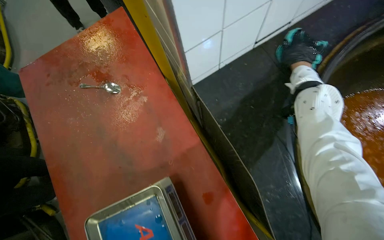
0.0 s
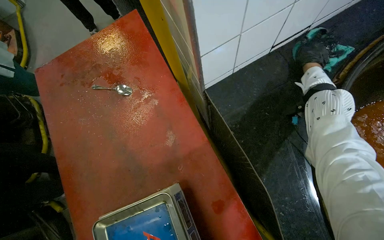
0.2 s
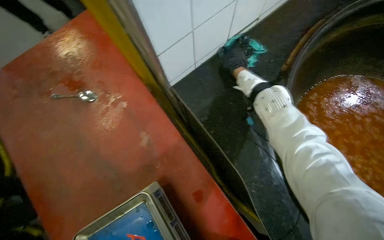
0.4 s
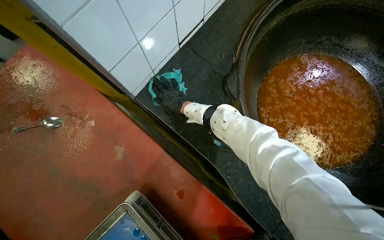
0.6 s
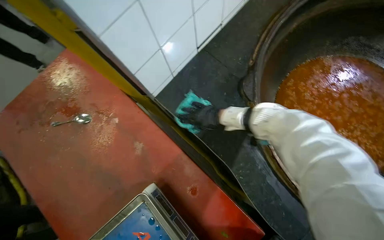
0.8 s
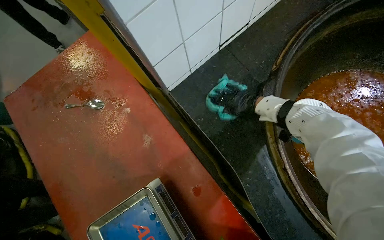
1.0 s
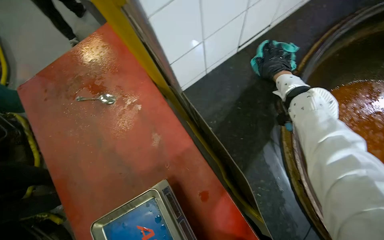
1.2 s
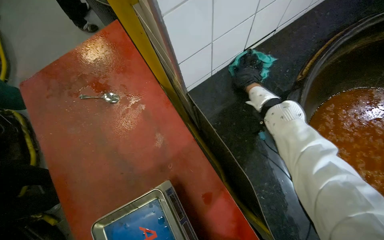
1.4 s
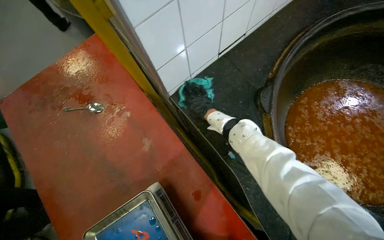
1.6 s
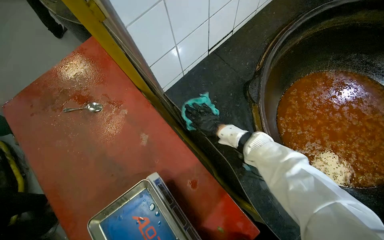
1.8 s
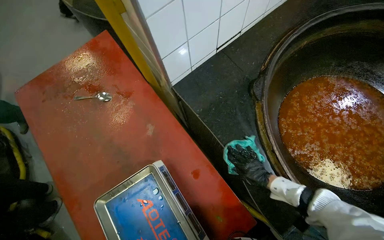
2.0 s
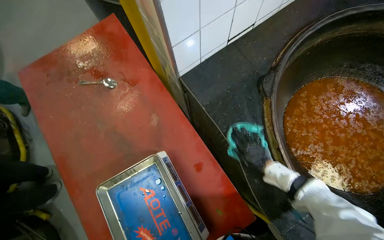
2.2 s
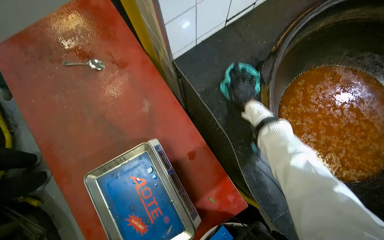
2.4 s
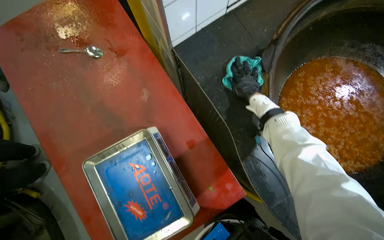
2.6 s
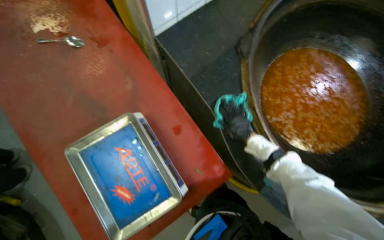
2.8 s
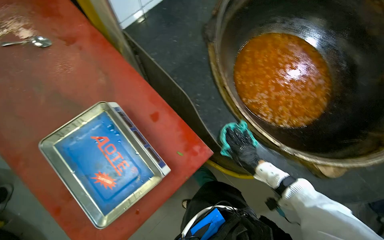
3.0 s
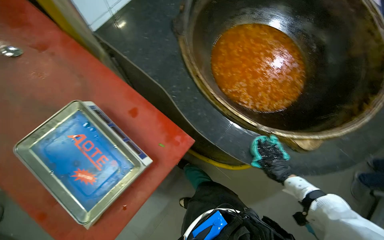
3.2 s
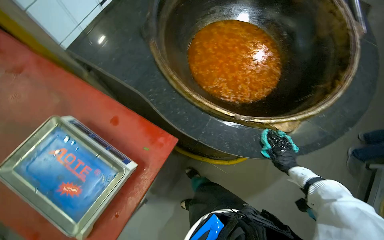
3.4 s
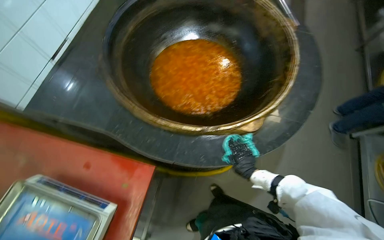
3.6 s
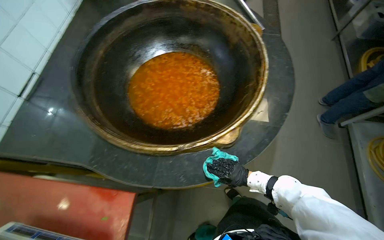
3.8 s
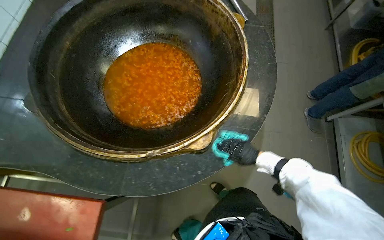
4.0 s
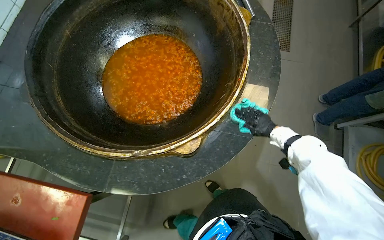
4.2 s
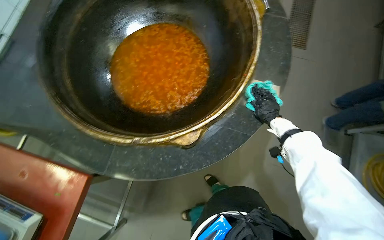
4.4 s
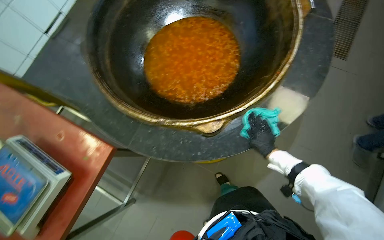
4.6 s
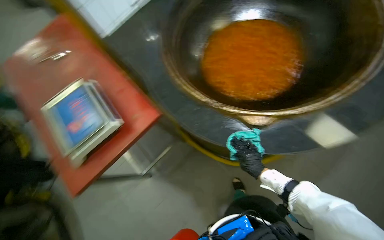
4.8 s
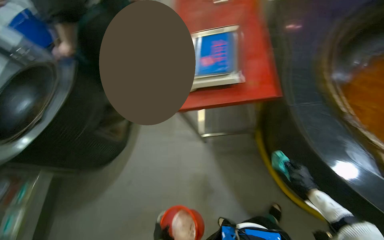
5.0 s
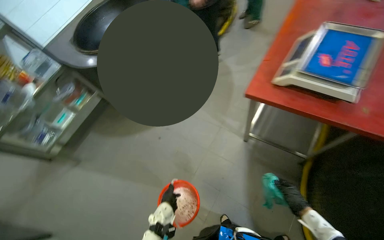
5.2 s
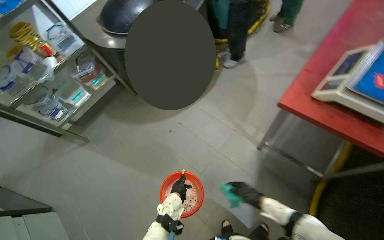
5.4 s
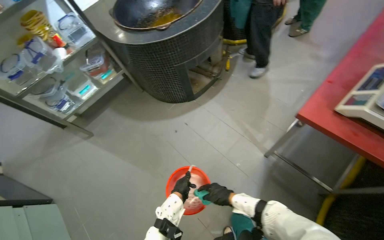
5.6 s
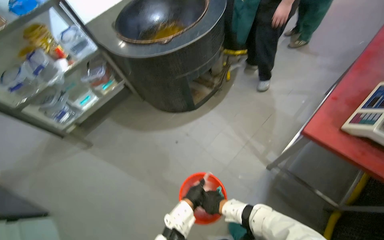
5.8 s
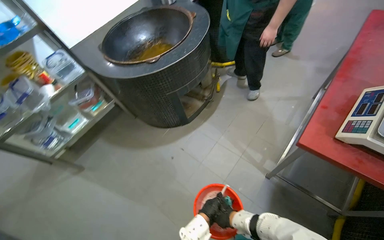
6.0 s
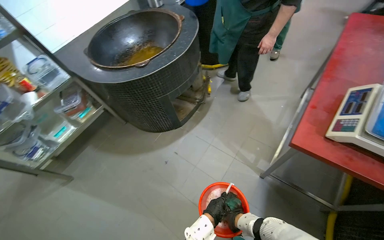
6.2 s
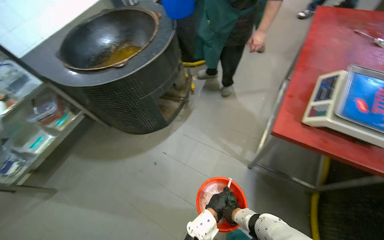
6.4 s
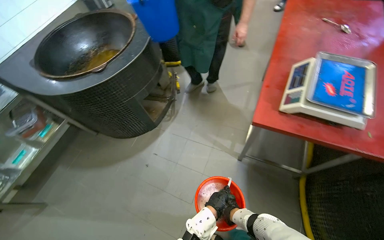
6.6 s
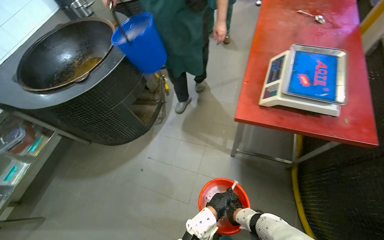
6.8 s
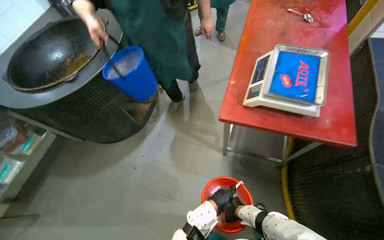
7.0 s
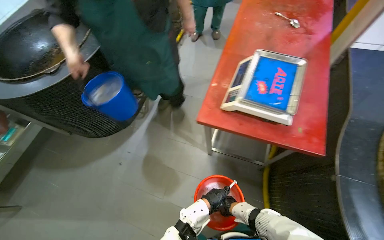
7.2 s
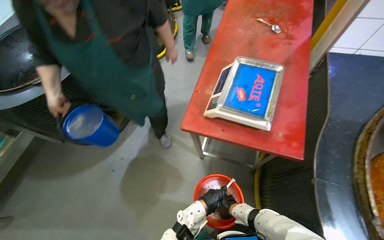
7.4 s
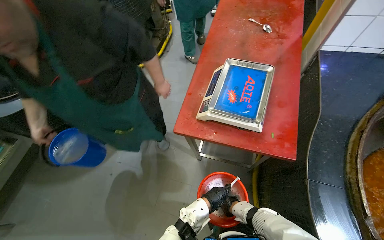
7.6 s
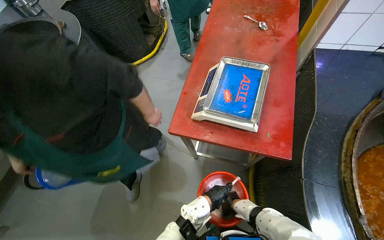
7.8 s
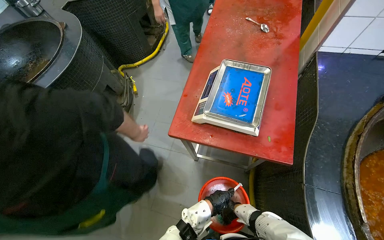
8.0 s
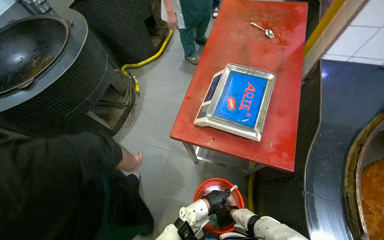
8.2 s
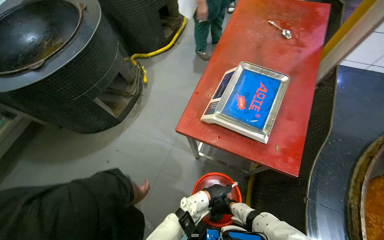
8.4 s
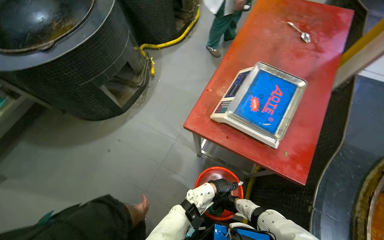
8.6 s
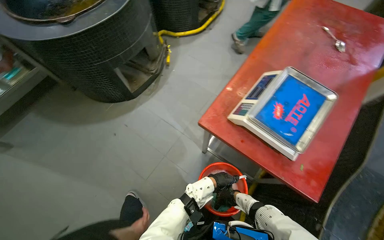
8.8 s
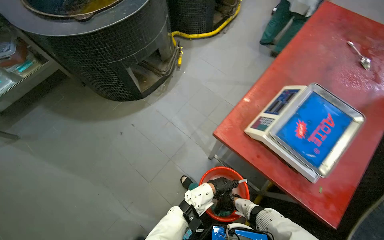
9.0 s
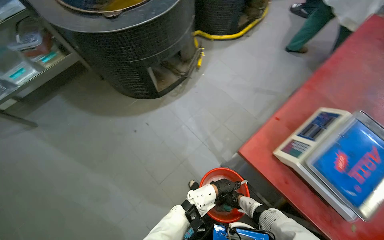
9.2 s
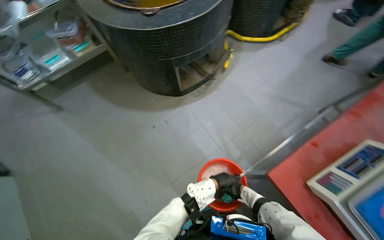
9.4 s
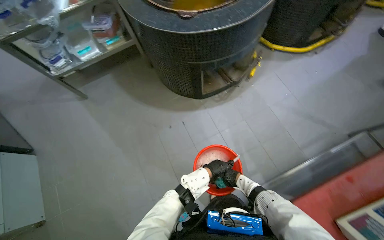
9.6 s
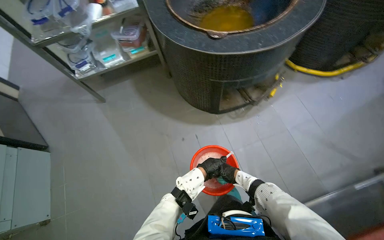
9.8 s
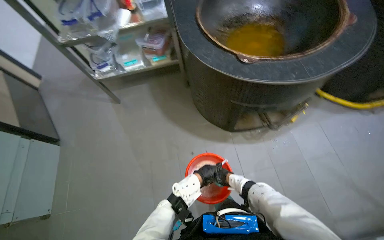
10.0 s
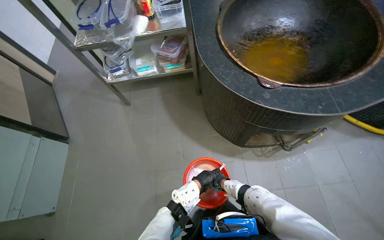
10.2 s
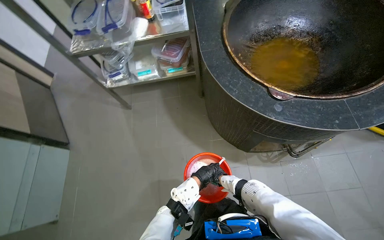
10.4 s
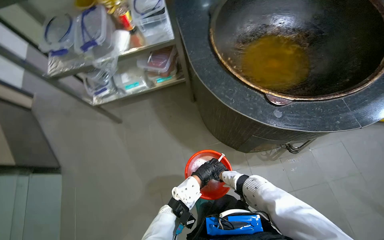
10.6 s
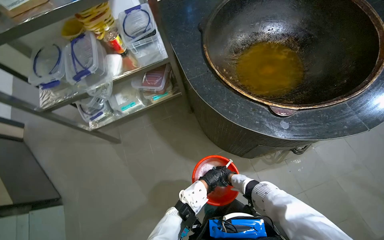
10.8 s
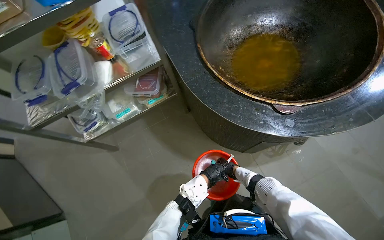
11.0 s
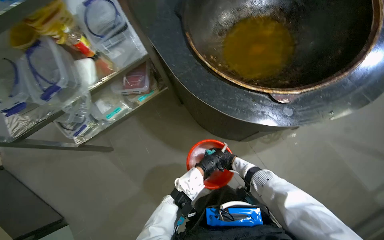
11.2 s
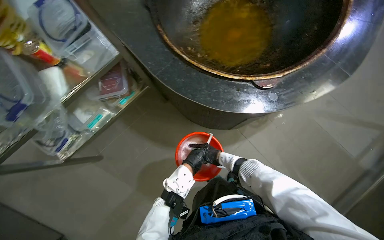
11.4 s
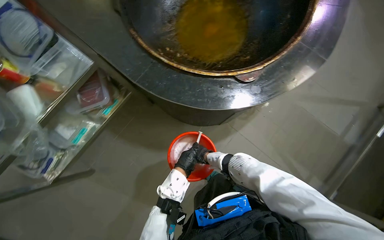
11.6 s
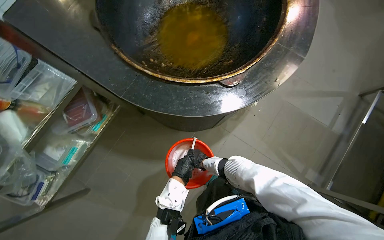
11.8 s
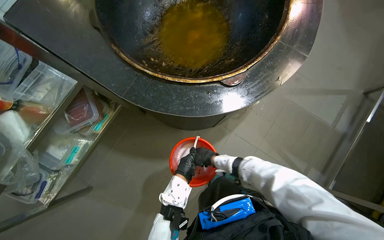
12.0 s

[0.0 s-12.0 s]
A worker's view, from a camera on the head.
Job: wiping surfaces.
The whole recording: Wiping cooking surface. The worker wipes the surface around large cooking pots with a cleaning cloth.
0.0 to 1.6 s: The right hand goes left and right, about 40 cm each way, reversing 2 times.
1.6 to 3.0 s: The right hand moves up and down the picture over approximately 30 cm, changing direction 2 times.
3.0 to 4.4 s: The wearer moves about 60 cm. The scene rotates counterclockwise by roughly 30 degrees.
4.4 to 6.0 s: The camera is carried about 70 cm. The head rotates some 80 degrees to the left.
6.0 to 7.6 s: The camera is carried to the right, about 50 cm. The wearer's head swings roughly 20 degrees to the right.
7.6 to 9.0 s: The left hand shifts approximately 15 cm farther from the camera.
9.0 to 10.4 s: The wearer moves roughly 90 cm. The head turns to the left by some 45 degrees.
10.4 to 12.0 s: The head rotates approximately 50 degrees to the right.

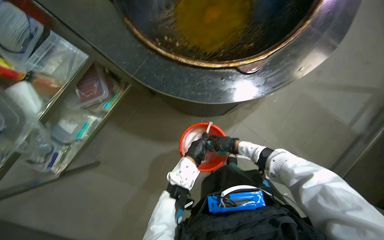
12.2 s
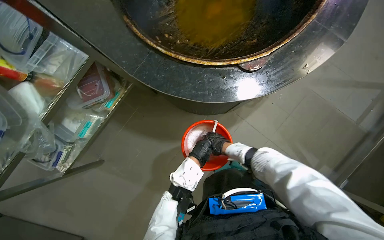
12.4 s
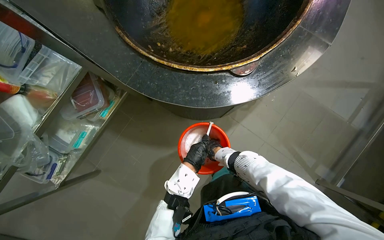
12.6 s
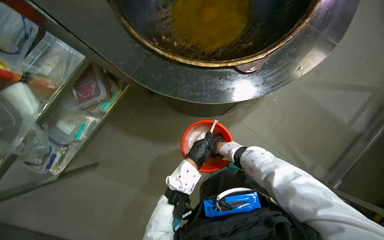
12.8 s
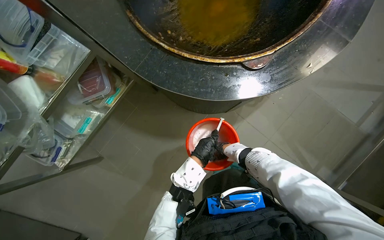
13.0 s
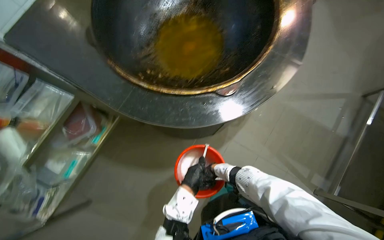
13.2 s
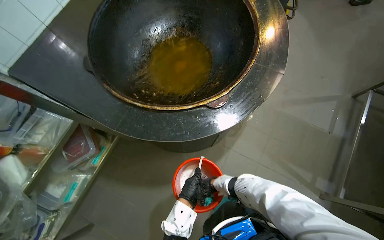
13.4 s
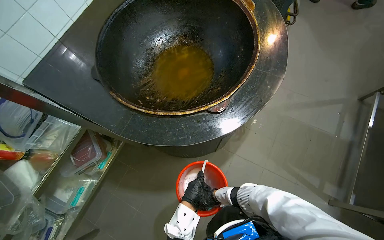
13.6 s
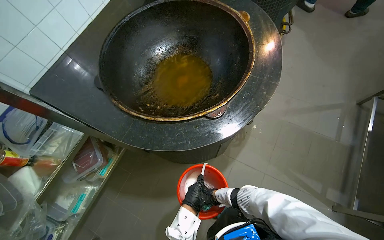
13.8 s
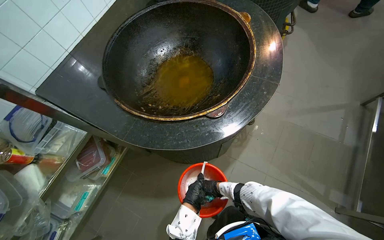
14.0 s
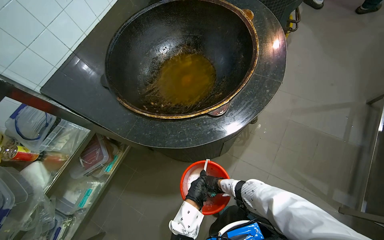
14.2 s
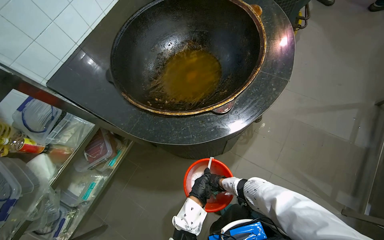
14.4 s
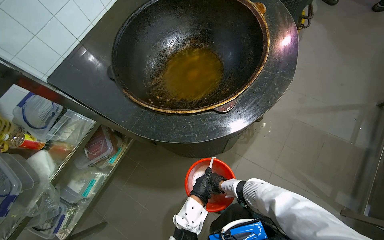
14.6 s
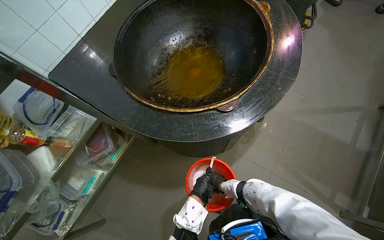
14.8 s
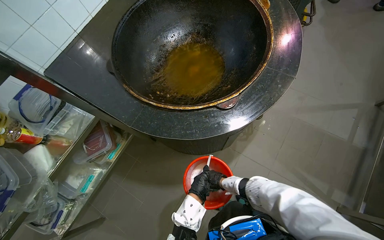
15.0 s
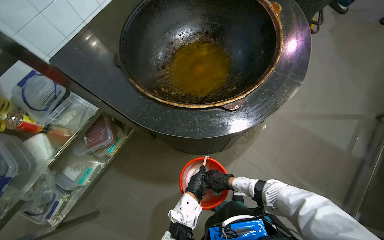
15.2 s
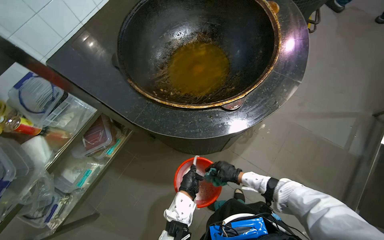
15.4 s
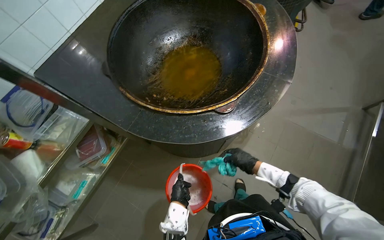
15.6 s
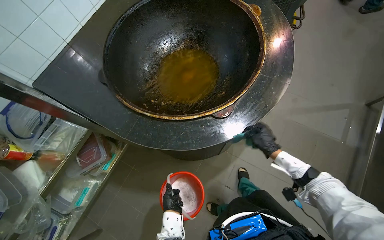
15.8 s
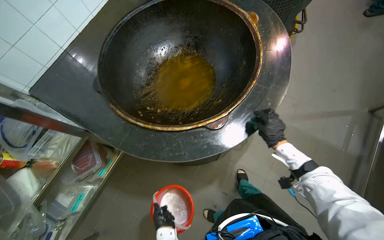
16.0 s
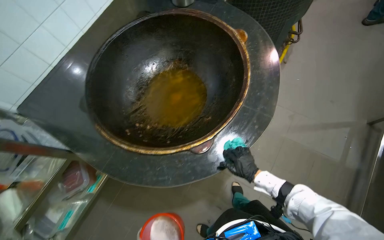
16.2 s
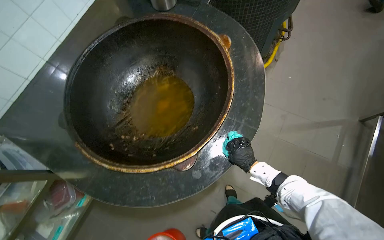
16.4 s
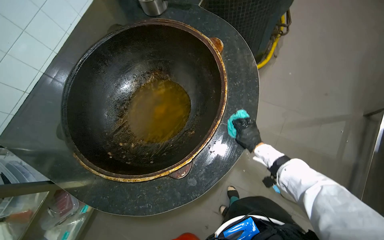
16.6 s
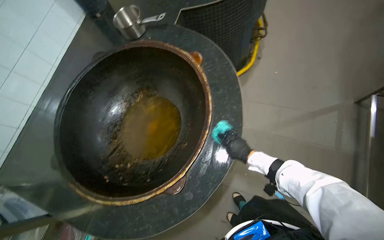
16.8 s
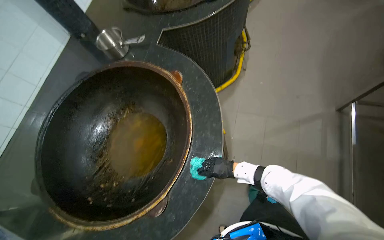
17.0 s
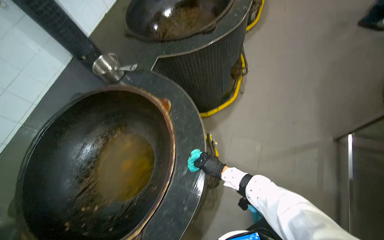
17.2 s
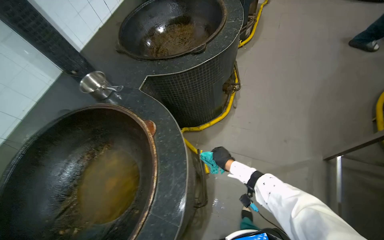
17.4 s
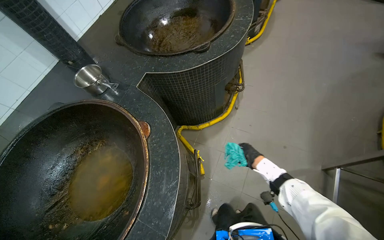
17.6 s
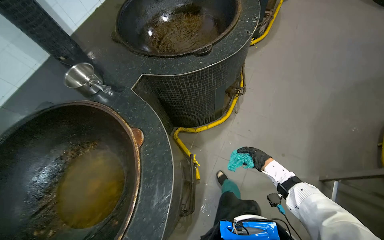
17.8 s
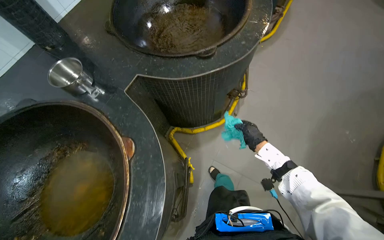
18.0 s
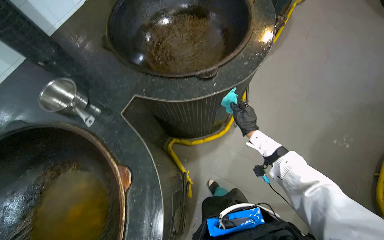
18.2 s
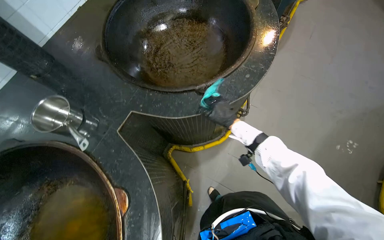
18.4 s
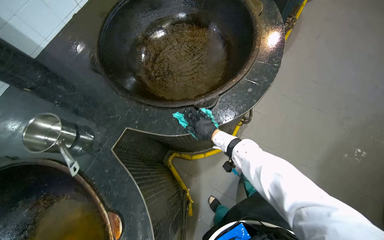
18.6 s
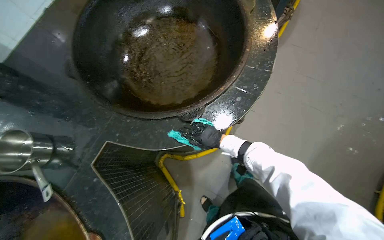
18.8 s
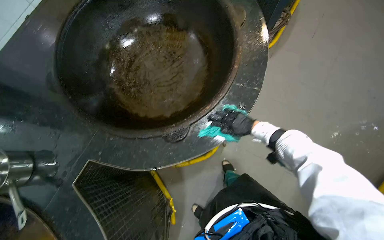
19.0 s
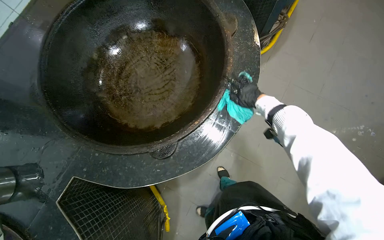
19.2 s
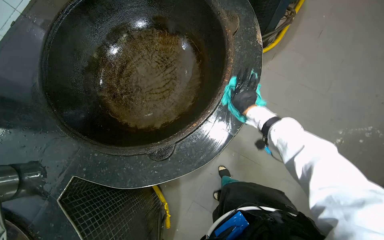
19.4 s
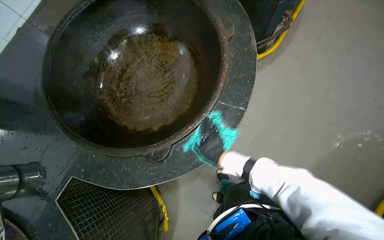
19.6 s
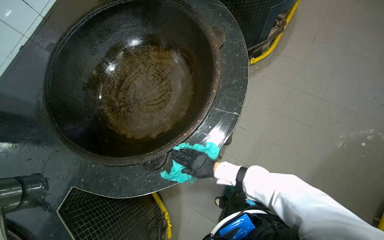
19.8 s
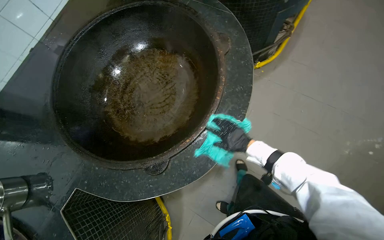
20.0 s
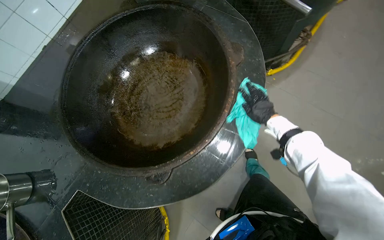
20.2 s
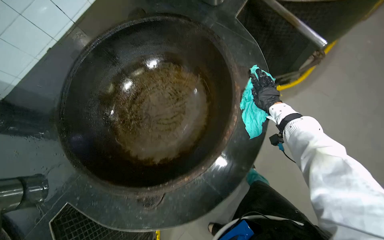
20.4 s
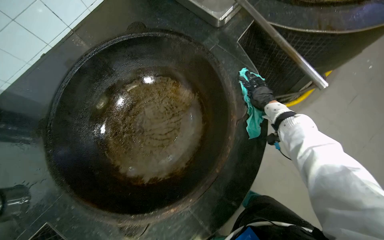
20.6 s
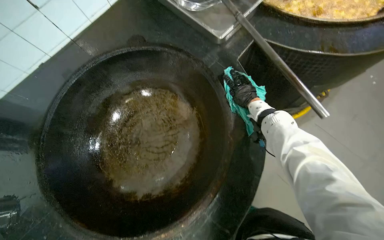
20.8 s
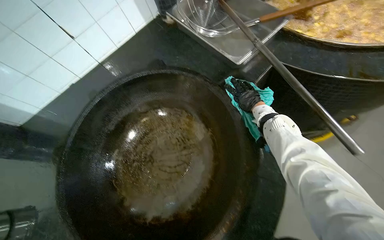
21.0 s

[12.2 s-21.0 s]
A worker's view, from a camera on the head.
Job: wiping surfaces.
The whole recording: Wiping cooking surface. The worker wipes the surface around large cooking pots with a cleaning cloth.
12.2 to 13.6 s: The camera pitches upward, by approximately 15 degrees. The right hand heads nearer to the camera, covering some 10 cm.
13.6 to 15.2 s: The right hand moves nearer to the camera and up the picture, about 25 cm.
15.2 to 16.6 s: The camera is carried some 40 cm.
16.6 to 18.0 s: The camera is carried some 60 cm.
18.0 to 19.6 s: The camera is carried roughly 70 cm.
19.6 to 21.0 s: The camera travels roughly 40 cm. The head turns to the left by about 20 degrees.
